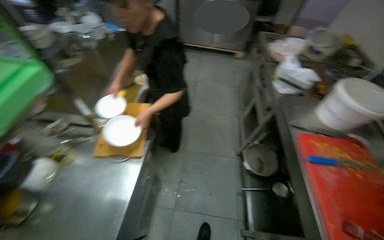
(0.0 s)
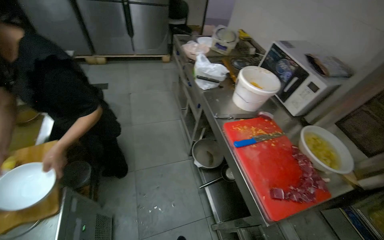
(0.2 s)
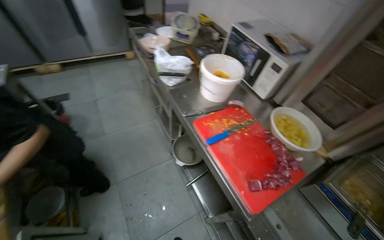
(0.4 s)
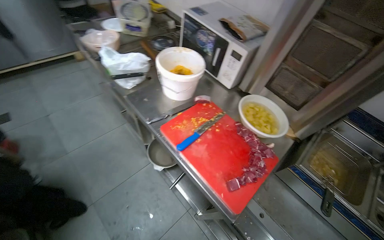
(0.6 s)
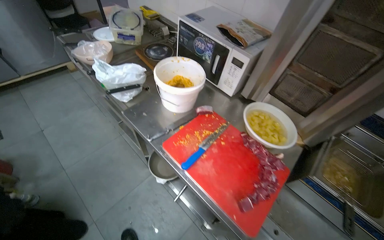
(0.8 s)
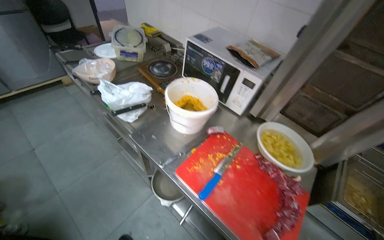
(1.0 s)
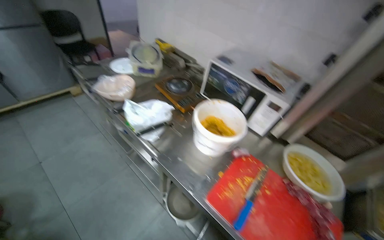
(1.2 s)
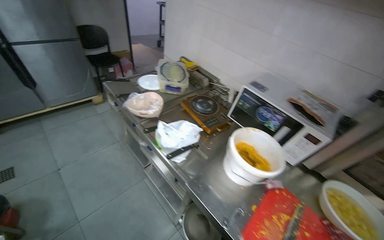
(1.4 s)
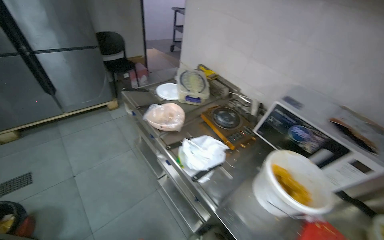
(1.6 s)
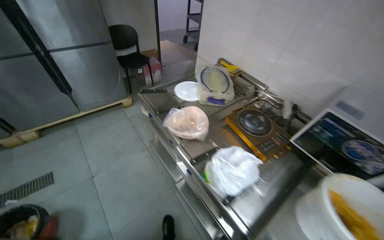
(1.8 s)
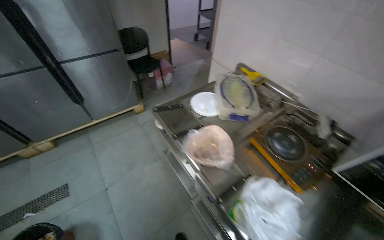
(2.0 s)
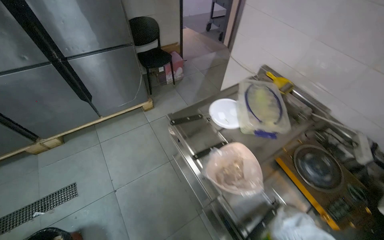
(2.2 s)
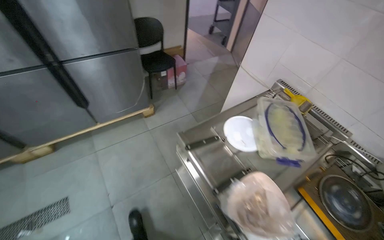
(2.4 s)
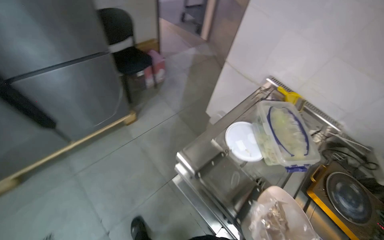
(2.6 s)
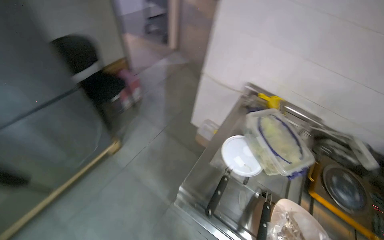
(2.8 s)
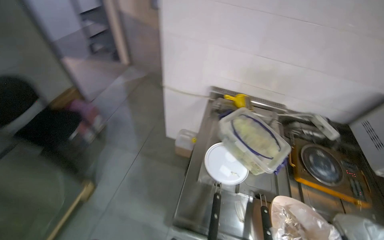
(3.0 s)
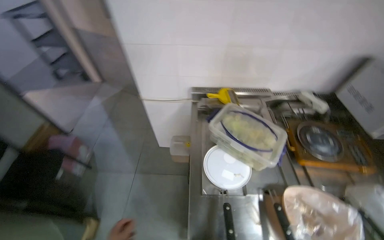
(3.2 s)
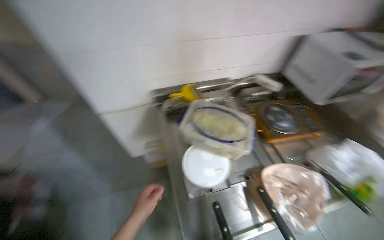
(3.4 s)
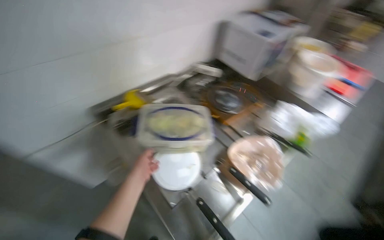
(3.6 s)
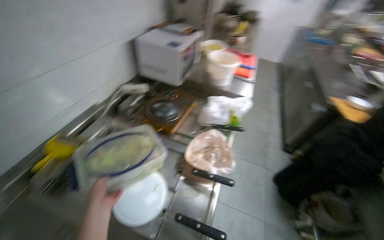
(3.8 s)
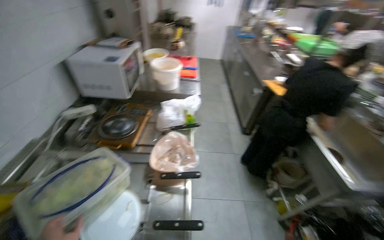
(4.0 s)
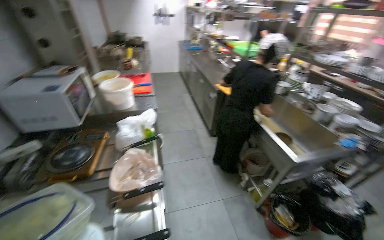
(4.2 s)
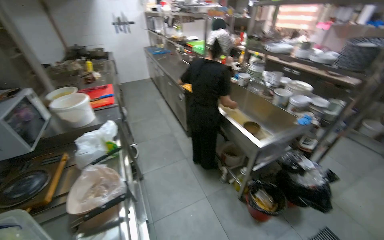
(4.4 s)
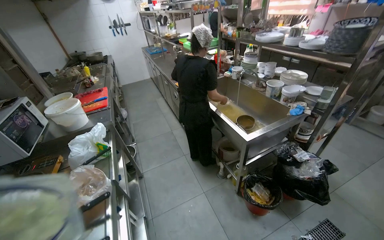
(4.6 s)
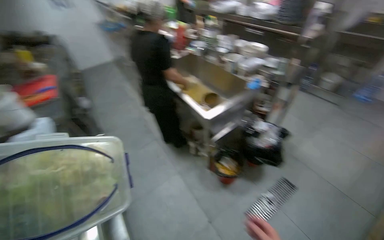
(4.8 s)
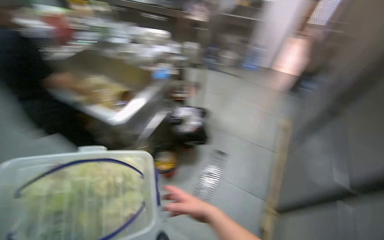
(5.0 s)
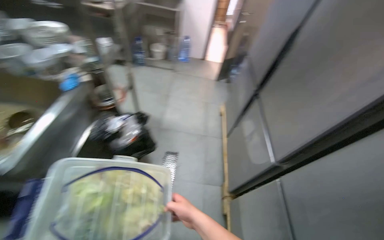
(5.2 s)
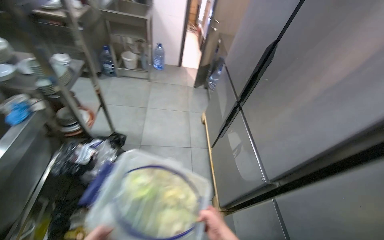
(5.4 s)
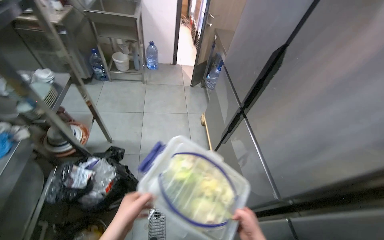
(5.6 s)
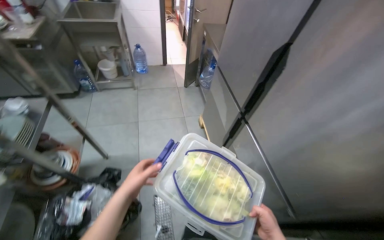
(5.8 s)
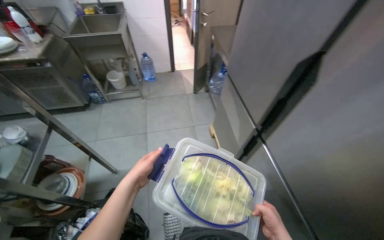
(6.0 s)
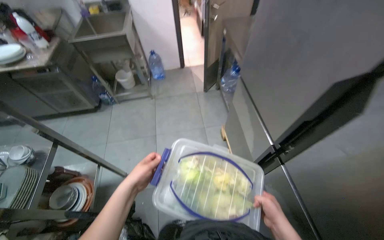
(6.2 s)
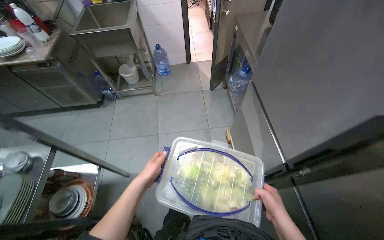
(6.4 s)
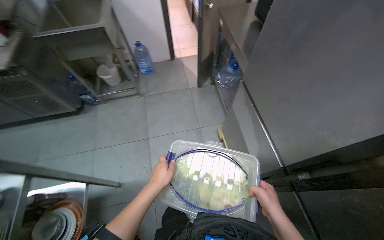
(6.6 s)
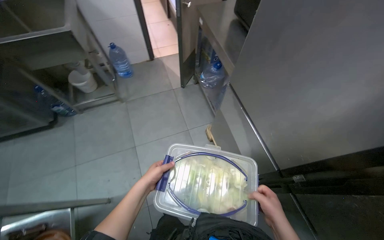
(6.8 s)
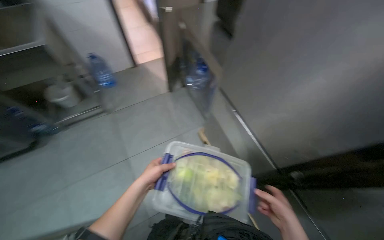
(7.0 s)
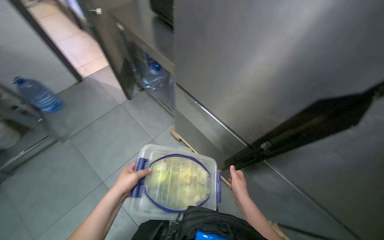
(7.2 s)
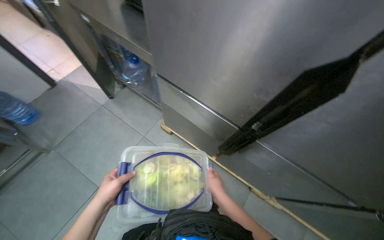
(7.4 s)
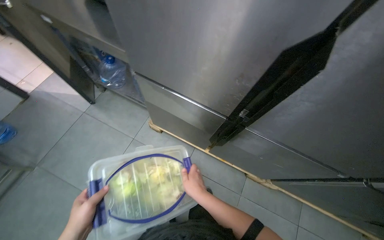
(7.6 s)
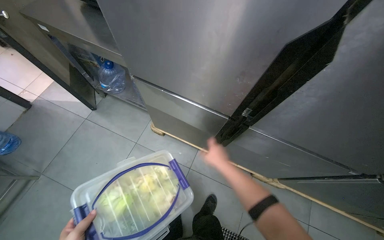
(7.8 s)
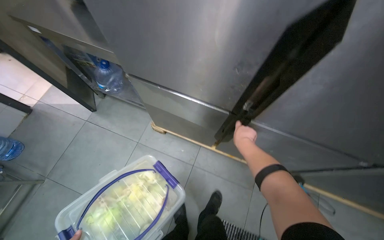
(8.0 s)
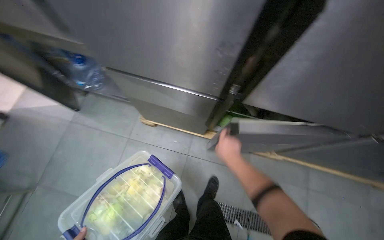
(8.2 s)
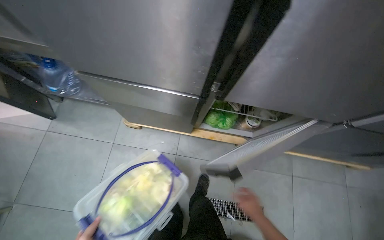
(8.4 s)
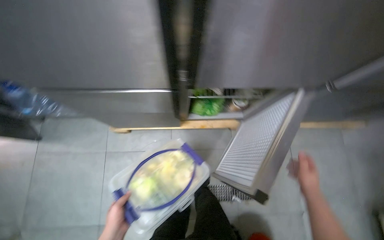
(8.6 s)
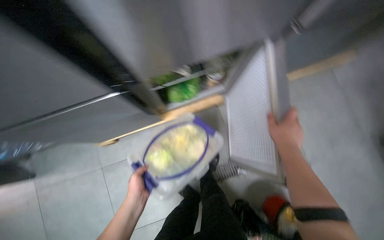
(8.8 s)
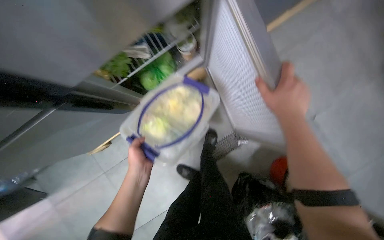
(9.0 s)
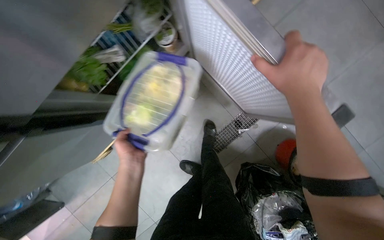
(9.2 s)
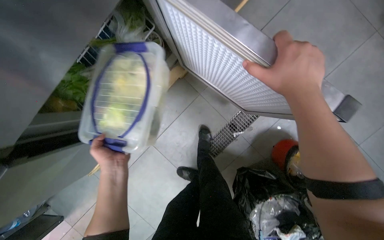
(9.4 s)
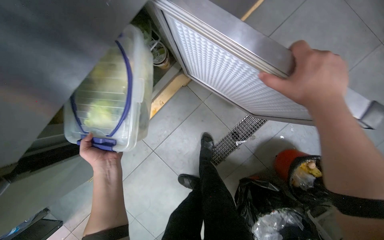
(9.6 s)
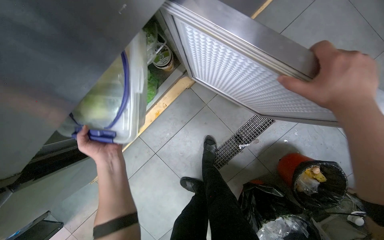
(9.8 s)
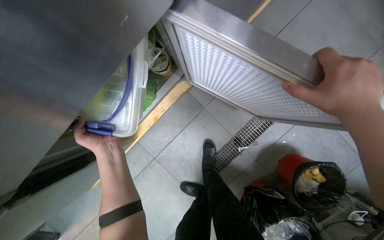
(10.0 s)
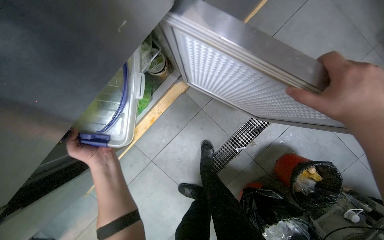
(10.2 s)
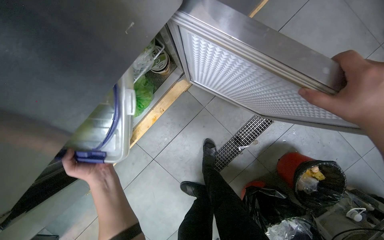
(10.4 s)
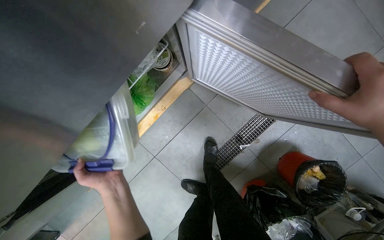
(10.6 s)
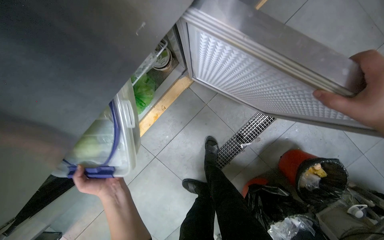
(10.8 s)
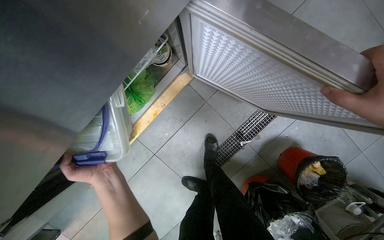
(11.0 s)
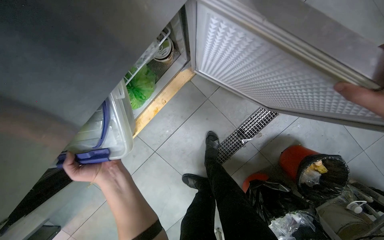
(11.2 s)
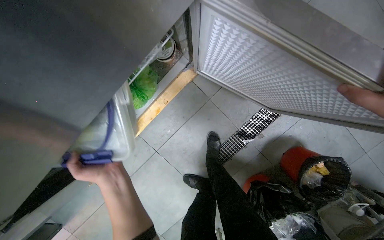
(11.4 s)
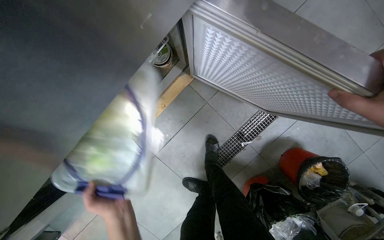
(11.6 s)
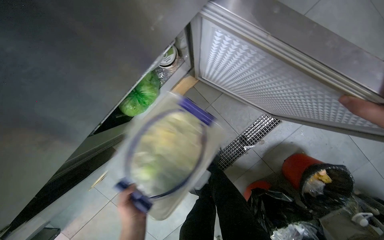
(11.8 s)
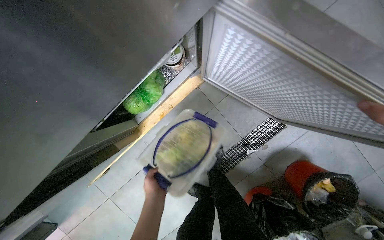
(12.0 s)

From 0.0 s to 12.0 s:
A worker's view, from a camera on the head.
Job: preparing food.
The whole recording: Preparing and portioning various ingredients. The worker prepares and portions various ingredients, including fried potatoes, chopped vegetables, and meat, onto plates.
From 0.0 s to 1.6 s: The camera travels roughly 80 cm. The head turns to the right by roughly 50 degrees.
From 1.6 s to 3.0 s: The head travels roughly 1 m. The head turns to the right by about 35 degrees.
From 3.0 s to 4.4 s: The head rotates some 130 degrees to the right.
From 4.4 s to 6.0 s: The camera is carried about 1 m. The head rotates some 75 degrees to the right. The camera pitches downward, by approximately 20 degrees.
From 6.0 s to 7.6 s: The head travels some 50 cm. The wearer's head swings roughly 50 degrees to the right. The view tilts some 20 degrees downward.
From 7.6 s to 9.0 s: The head rotates some 60 degrees to the right. The camera pitches downward, by roughly 20 degrees.
From 10.4 s to 12.0 s: The left hand shifts approximately 10 cm farther from the camera.

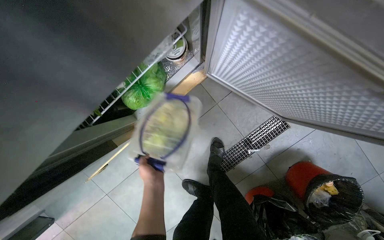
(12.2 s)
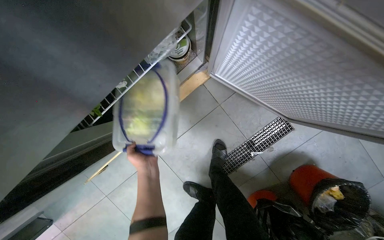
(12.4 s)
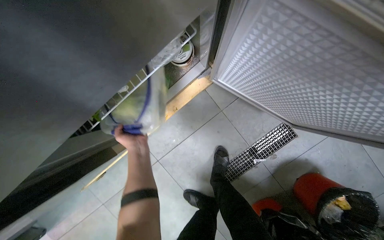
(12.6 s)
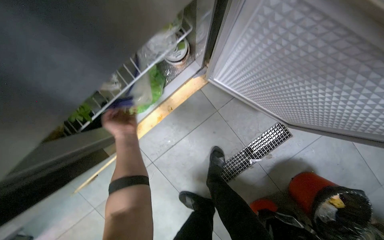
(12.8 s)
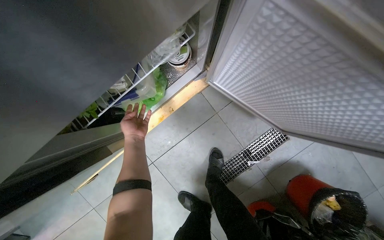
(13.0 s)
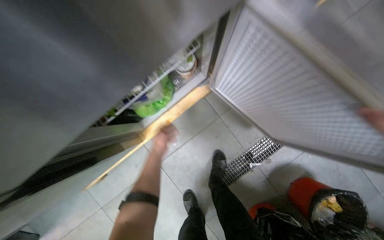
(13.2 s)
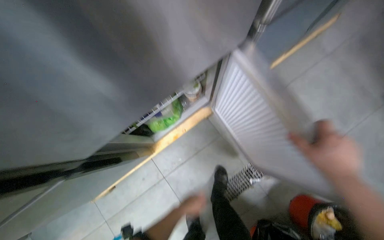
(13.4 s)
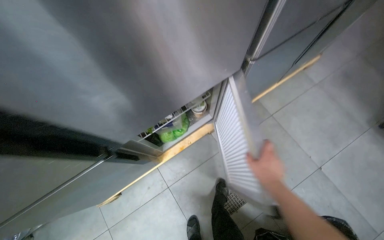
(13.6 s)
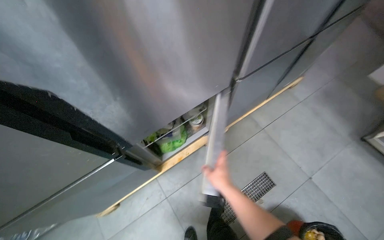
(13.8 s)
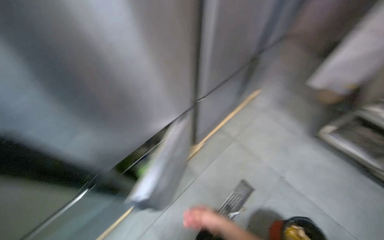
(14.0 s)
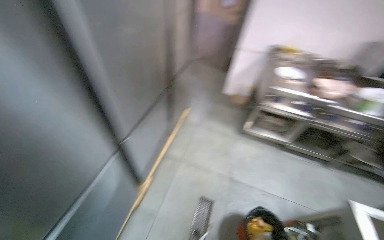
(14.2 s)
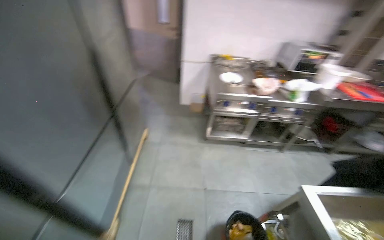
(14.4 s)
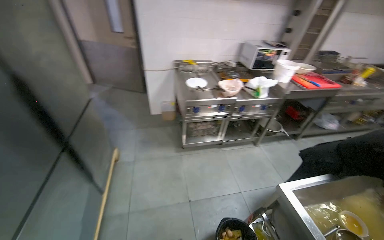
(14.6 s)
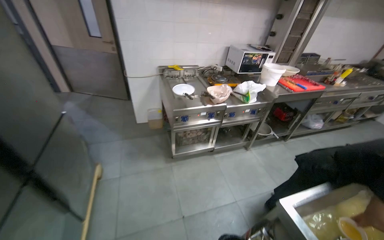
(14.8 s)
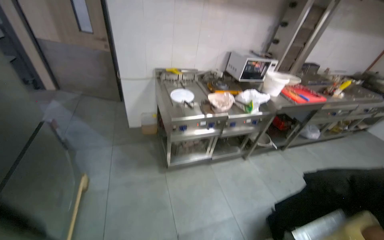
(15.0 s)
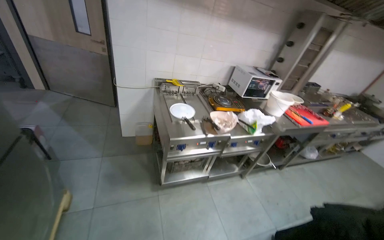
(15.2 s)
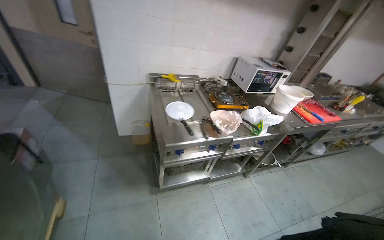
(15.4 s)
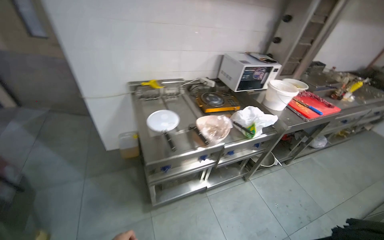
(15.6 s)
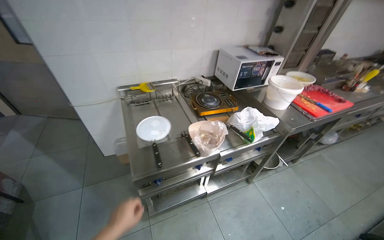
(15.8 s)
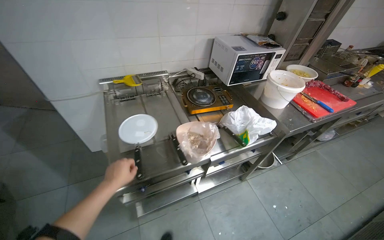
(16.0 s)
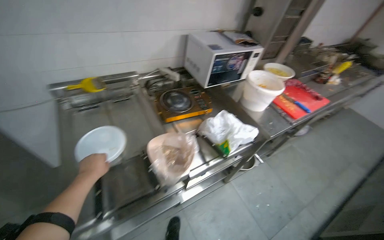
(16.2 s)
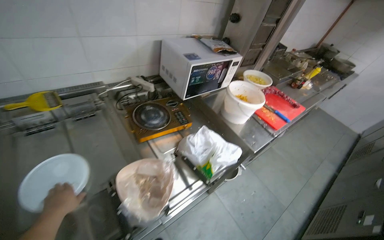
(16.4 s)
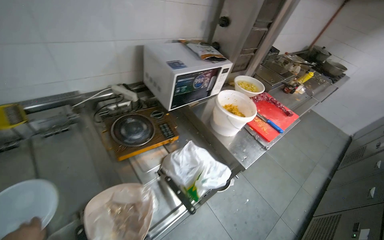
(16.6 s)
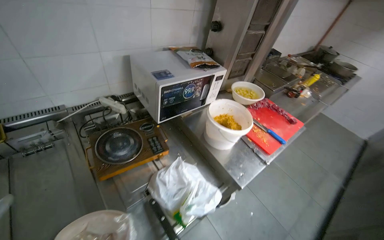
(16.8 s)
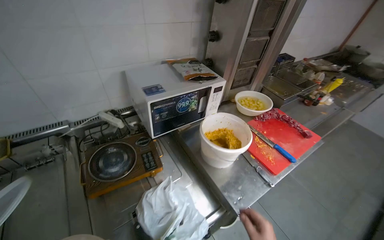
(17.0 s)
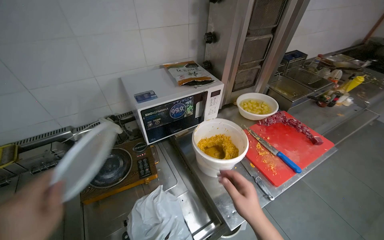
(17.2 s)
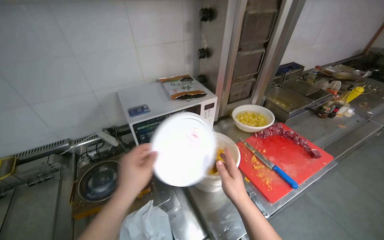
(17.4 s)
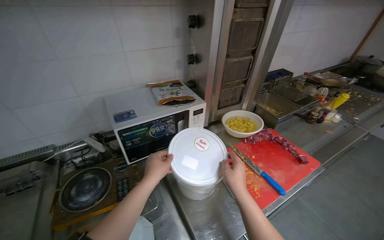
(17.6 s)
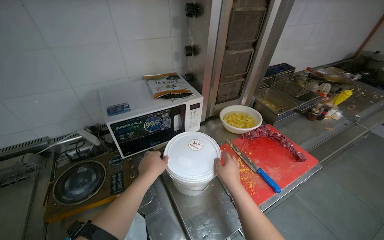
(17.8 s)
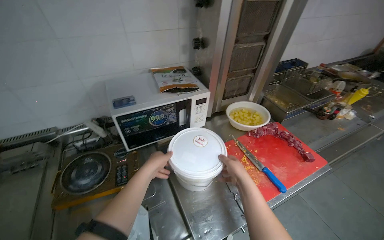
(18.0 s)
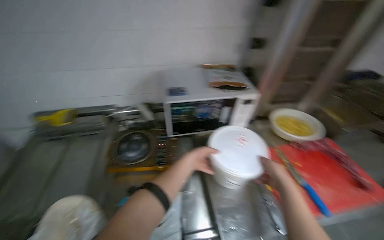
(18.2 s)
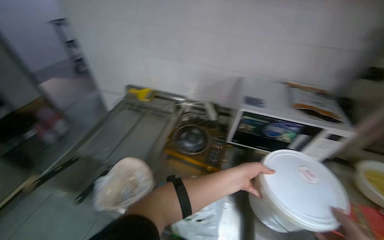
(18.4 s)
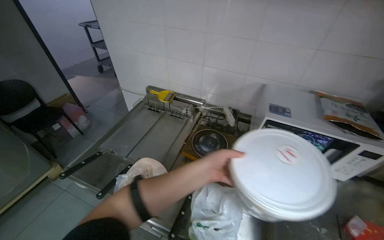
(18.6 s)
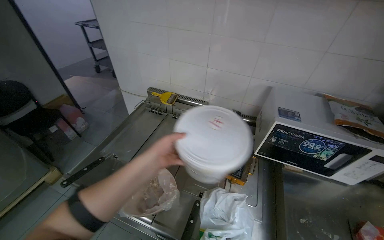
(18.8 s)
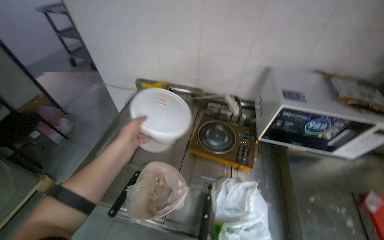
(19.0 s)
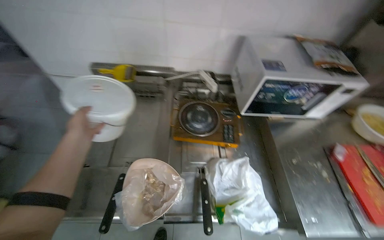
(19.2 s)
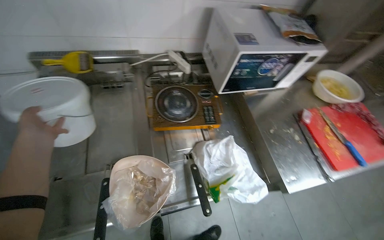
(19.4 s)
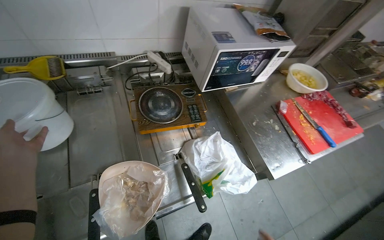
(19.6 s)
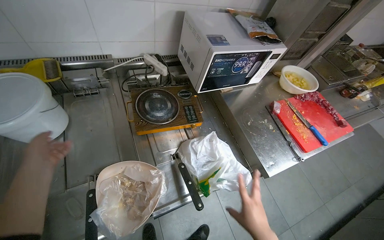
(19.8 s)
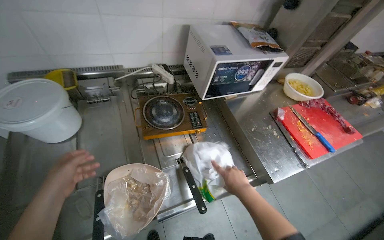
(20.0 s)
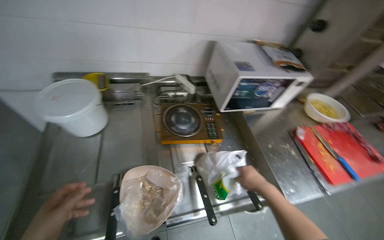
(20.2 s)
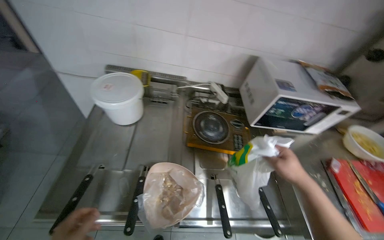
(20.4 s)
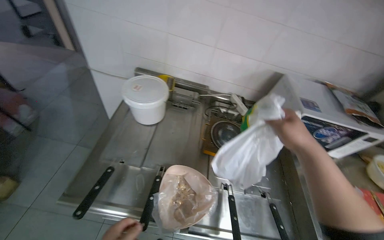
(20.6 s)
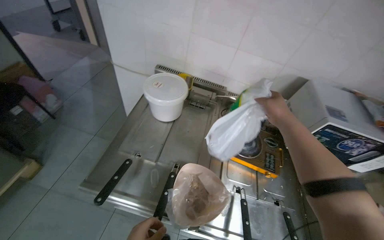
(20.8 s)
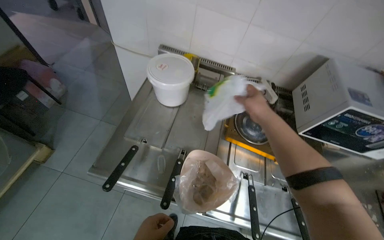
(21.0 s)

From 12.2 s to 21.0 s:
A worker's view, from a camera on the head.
Job: preparing food.
The whole recording: Preparing and portioning various ingredients. The worker prepares and portions various ingredients, including fried potatoes, chopped vegetables, and meat, onto plates.
From 12.2 s to 13.6 s: The camera travels some 40 cm. The camera pitches upward, by roughly 30 degrees.
From 13.6 s to 15.2 s: The camera travels some 90 cm. The head rotates some 75 degrees to the right. The view tips upward by about 30 degrees.
From 16.6 s to 18.0 s: The wearer moves to the right, roughly 50 cm. The camera is aimed approximately 15 degrees further to the left.
From 18.0 s to 19.6 s: The camera travels approximately 50 cm. The view tilts approximately 20 degrees downward.
From 19.6 s to 21.0 s: The wearer's head swings about 35 degrees to the left.
